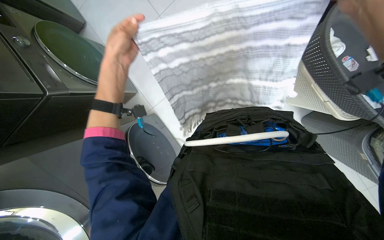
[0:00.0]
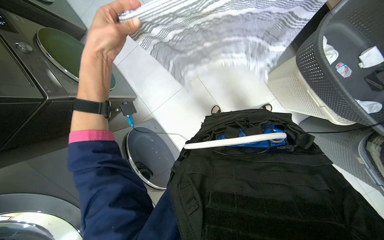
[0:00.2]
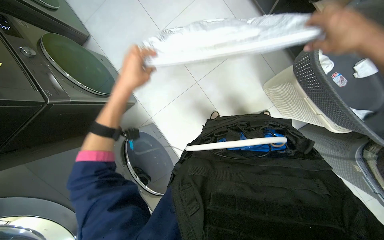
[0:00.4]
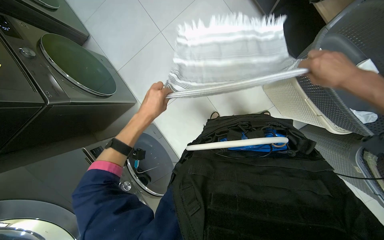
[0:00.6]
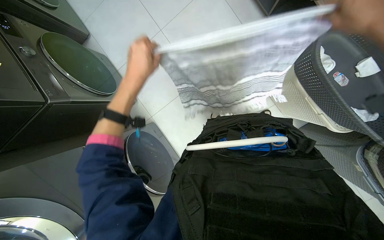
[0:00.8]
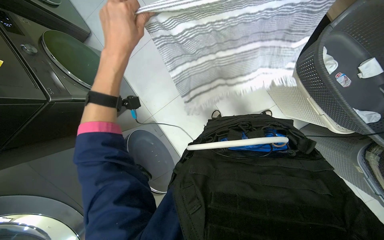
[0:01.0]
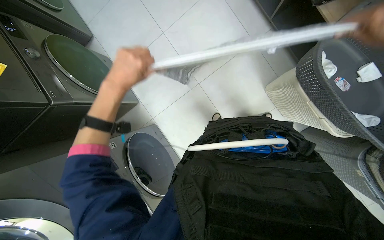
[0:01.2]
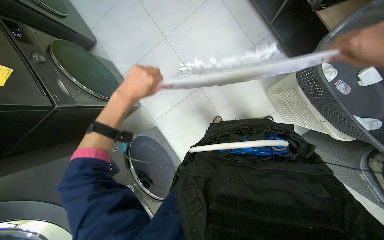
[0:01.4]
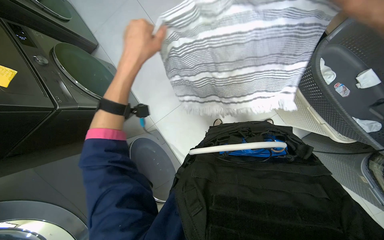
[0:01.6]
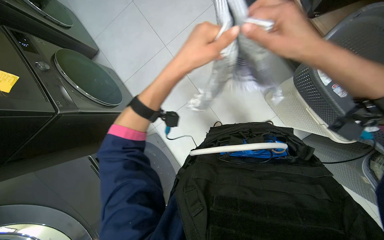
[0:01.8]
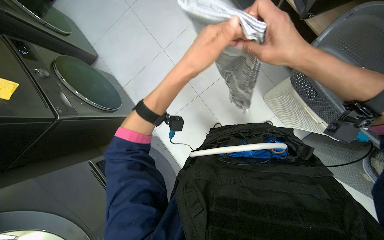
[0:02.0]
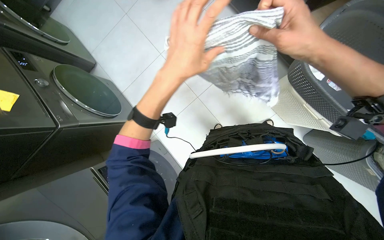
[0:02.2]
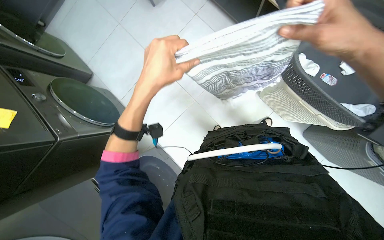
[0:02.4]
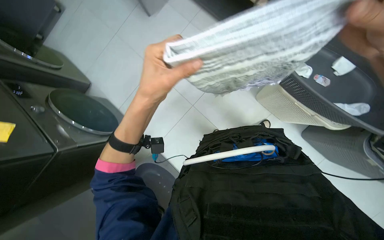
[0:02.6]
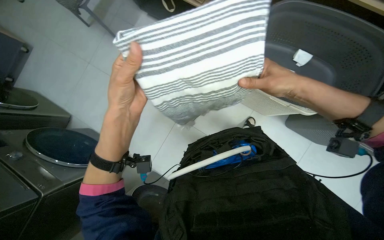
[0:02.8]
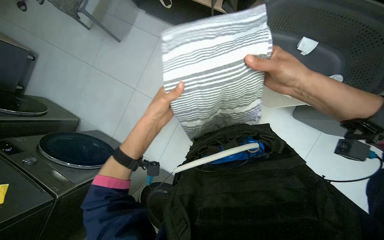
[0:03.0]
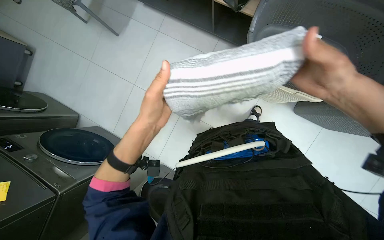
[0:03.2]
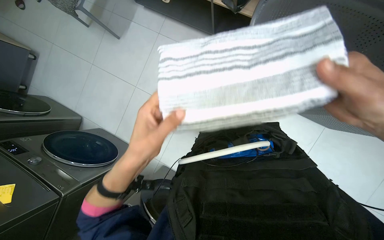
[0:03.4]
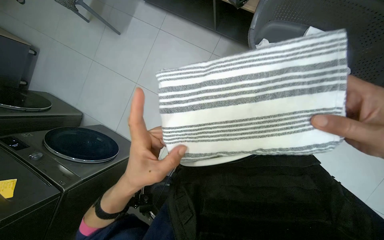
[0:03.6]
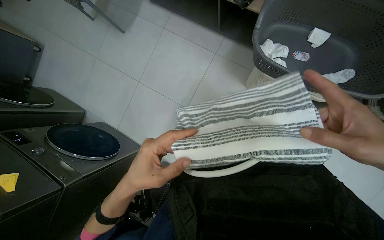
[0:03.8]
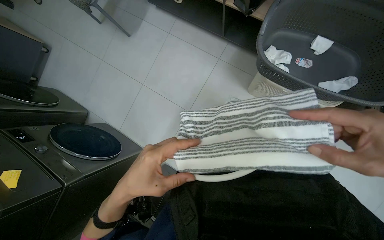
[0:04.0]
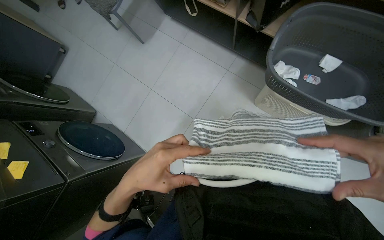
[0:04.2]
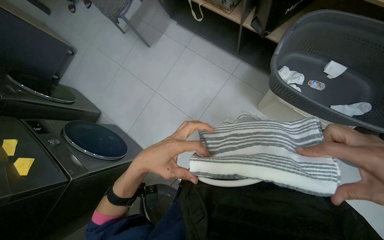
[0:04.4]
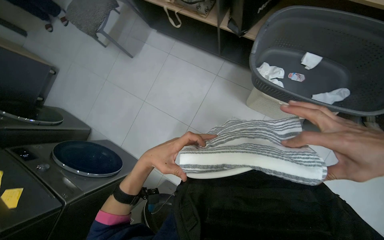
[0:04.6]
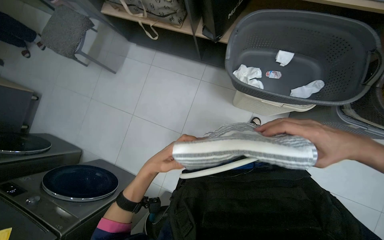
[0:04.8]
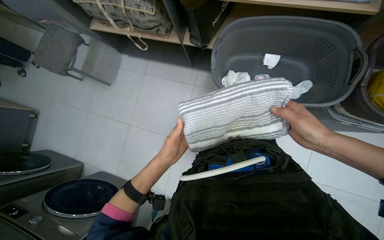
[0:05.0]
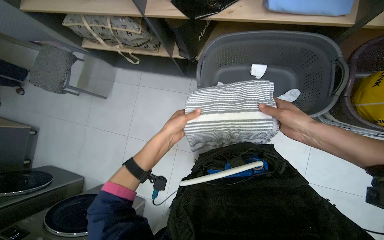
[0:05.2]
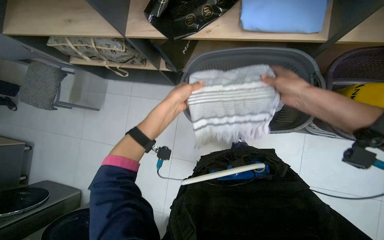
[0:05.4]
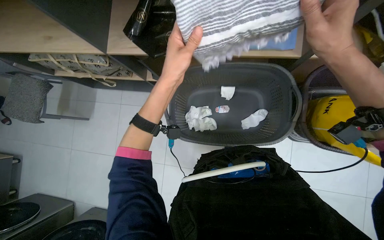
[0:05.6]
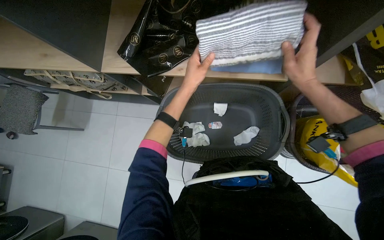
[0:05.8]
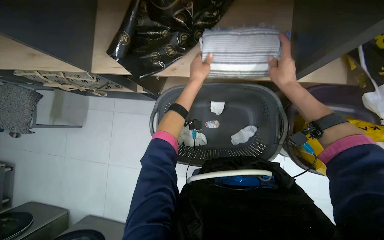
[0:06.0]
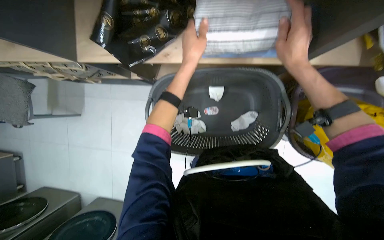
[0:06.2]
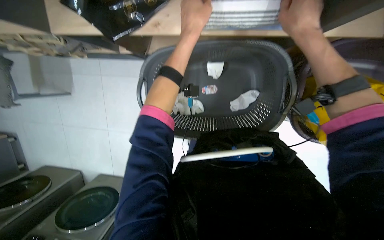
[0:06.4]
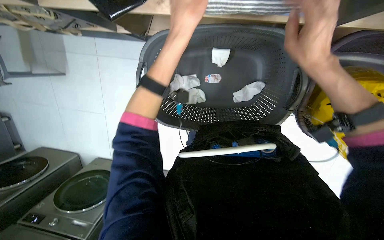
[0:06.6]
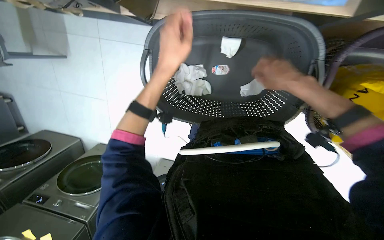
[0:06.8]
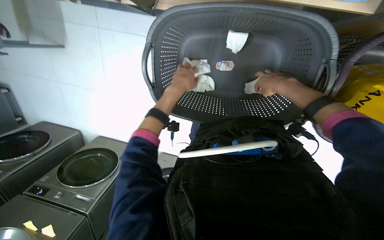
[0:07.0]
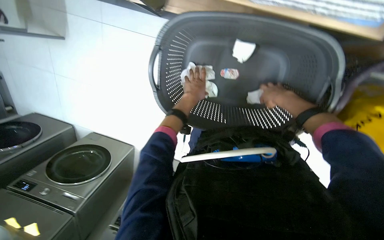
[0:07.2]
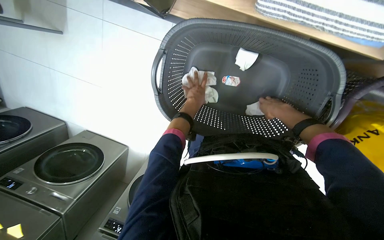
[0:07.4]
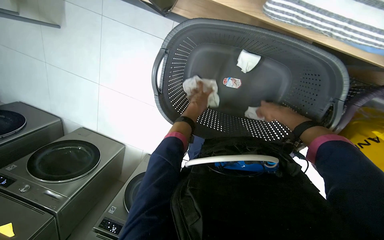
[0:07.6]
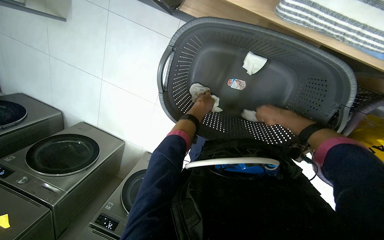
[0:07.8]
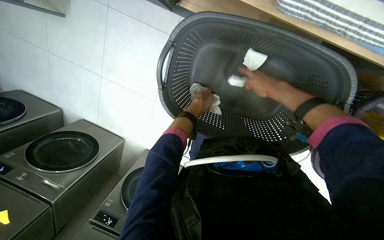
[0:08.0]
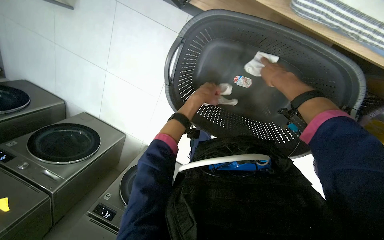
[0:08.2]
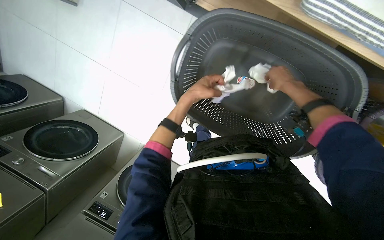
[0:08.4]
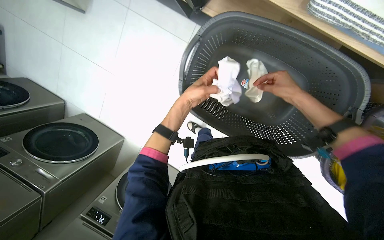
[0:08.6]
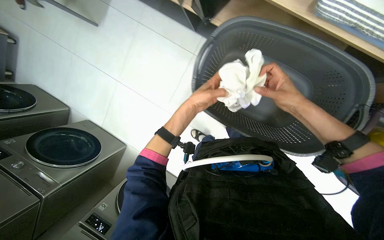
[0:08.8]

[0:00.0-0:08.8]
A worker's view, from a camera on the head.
Job: managing laundry.
The whole recording: Sorting and folding laundry. The worker sorts and folds various laundry items from the basket.
0.0 to 1.4 s: The left hand goes nearer and farther, approximately 15 cm each way, reversing 2 times.
1.4 to 3.0 s: The scene turns some 25 degrees counterclockwise in the picture. The left hand goes some 15 cm to the right.
3.0 to 4.4 s: The left hand travels down the picture by approximately 10 cm.
4.4 to 5.8 s: The head travels about 50 cm. The scene rotates counterclockwise by about 30 degrees.
5.8 to 7.4 s: The view tilts approximately 30 degrees downward.
7.4 to 8.8 s: The left hand moves nearer to the camera, approximately 10 cm. The right hand swings nearer and farther, roughly 10 cm each way, with 2 reversals.

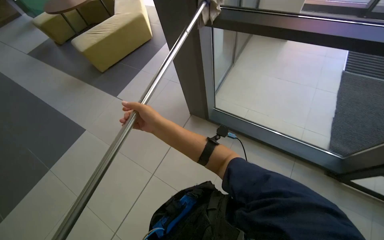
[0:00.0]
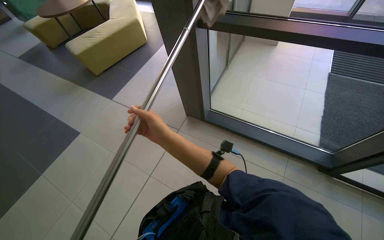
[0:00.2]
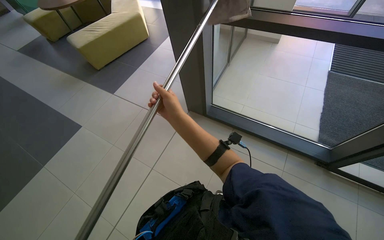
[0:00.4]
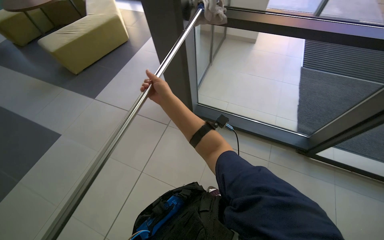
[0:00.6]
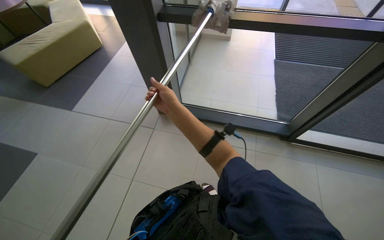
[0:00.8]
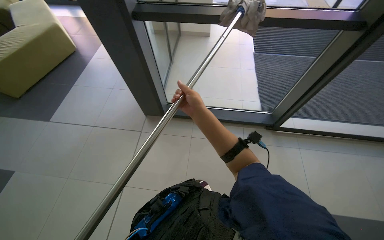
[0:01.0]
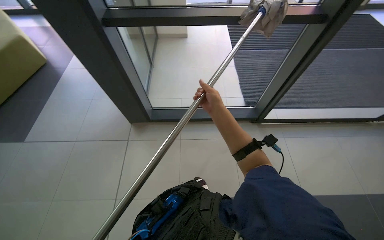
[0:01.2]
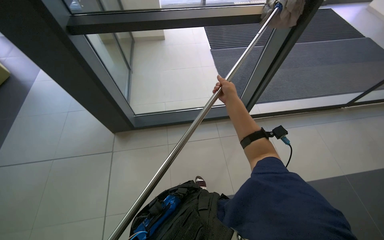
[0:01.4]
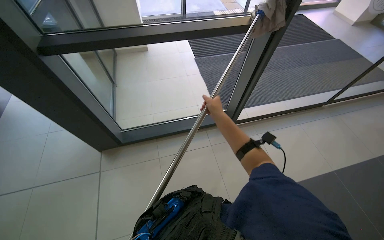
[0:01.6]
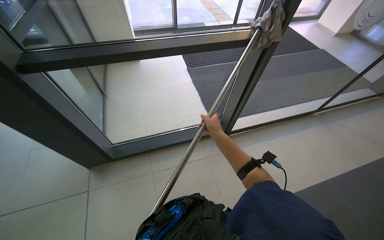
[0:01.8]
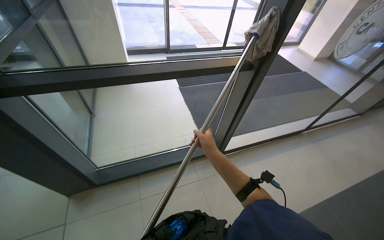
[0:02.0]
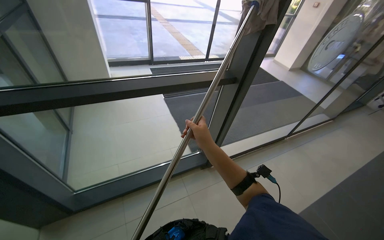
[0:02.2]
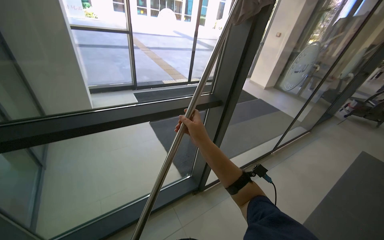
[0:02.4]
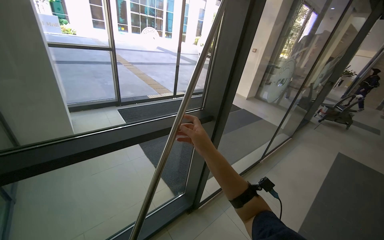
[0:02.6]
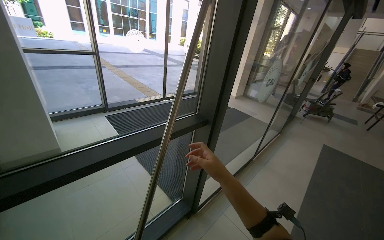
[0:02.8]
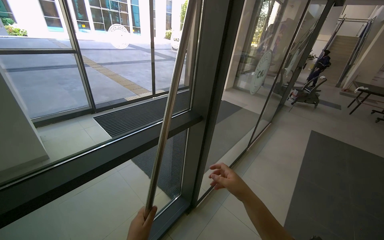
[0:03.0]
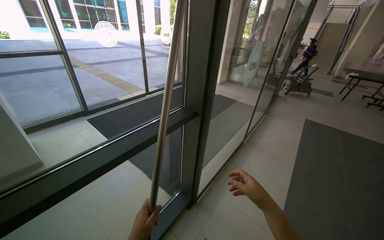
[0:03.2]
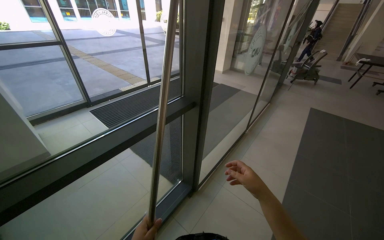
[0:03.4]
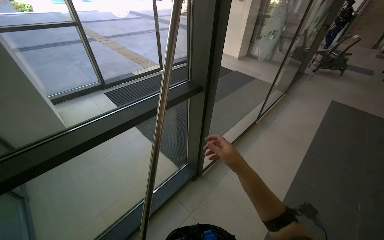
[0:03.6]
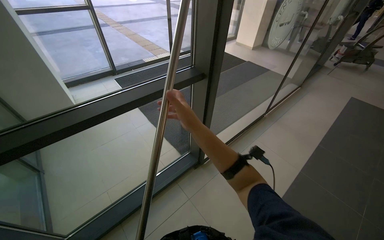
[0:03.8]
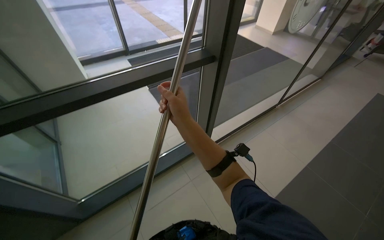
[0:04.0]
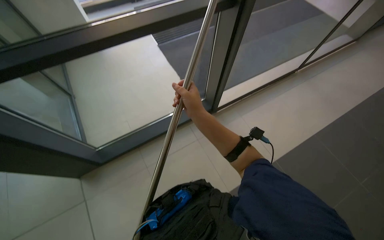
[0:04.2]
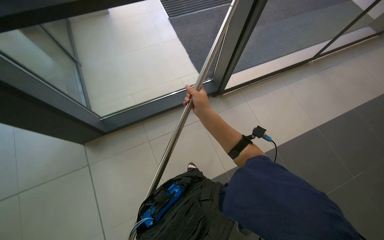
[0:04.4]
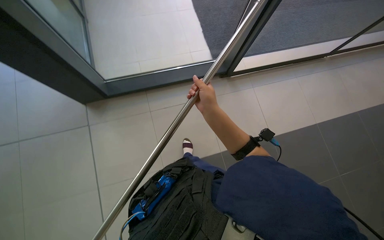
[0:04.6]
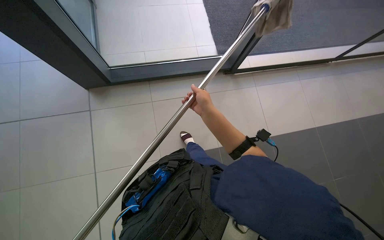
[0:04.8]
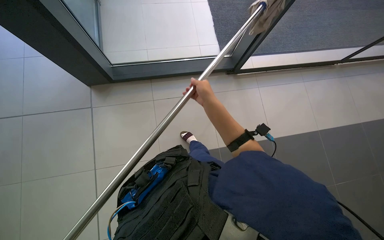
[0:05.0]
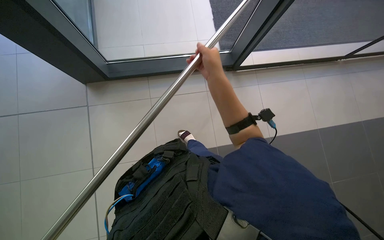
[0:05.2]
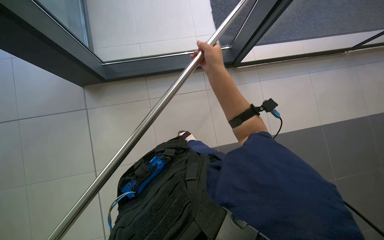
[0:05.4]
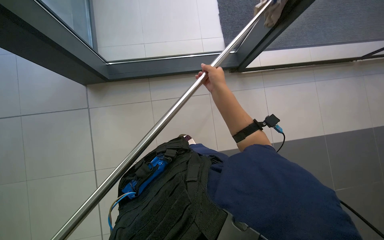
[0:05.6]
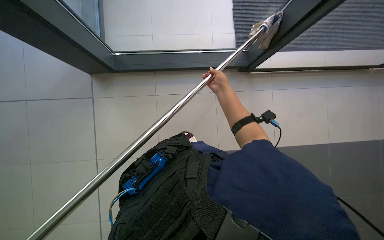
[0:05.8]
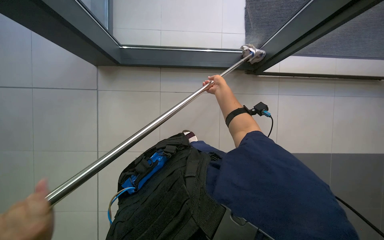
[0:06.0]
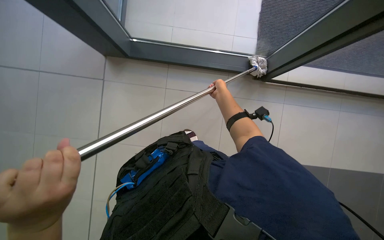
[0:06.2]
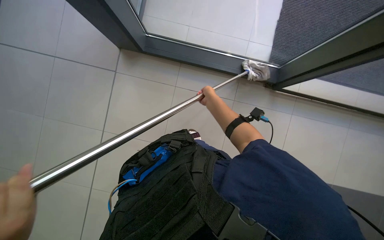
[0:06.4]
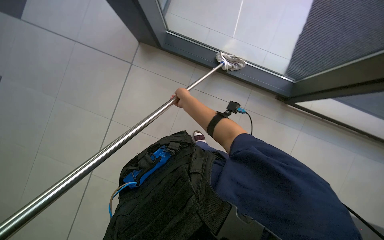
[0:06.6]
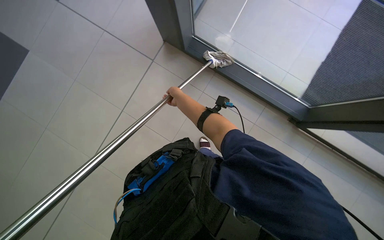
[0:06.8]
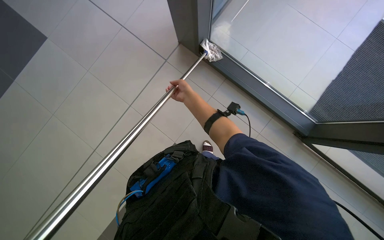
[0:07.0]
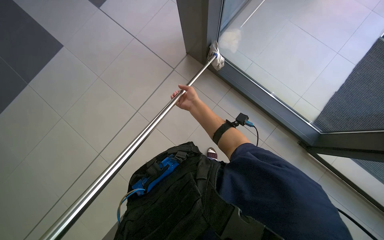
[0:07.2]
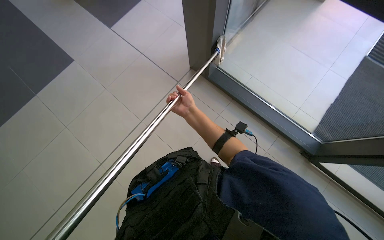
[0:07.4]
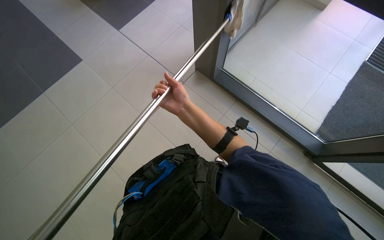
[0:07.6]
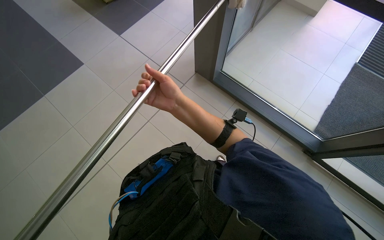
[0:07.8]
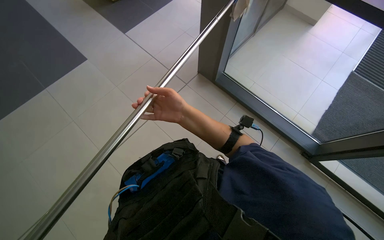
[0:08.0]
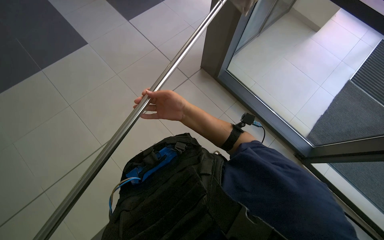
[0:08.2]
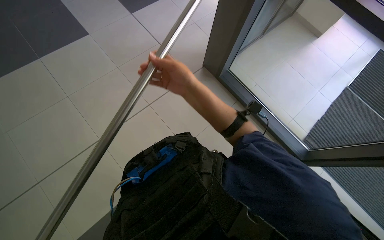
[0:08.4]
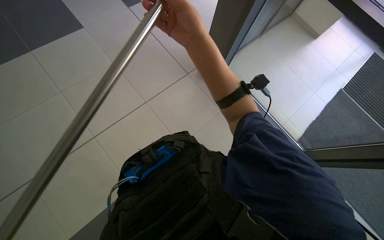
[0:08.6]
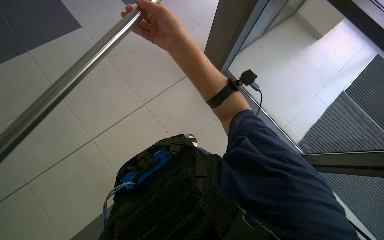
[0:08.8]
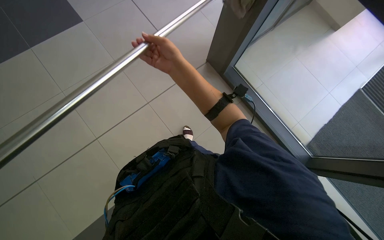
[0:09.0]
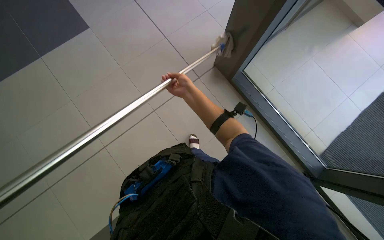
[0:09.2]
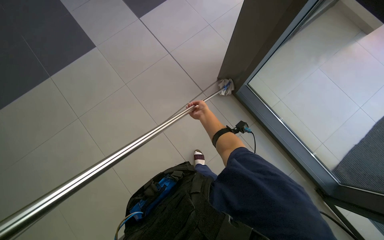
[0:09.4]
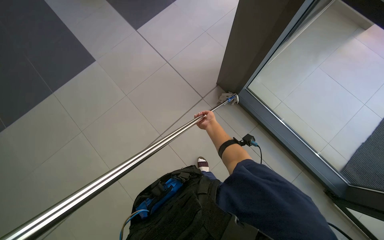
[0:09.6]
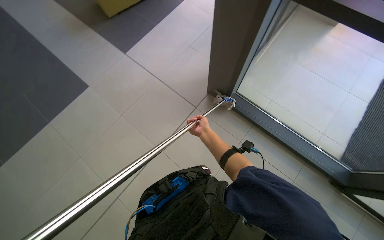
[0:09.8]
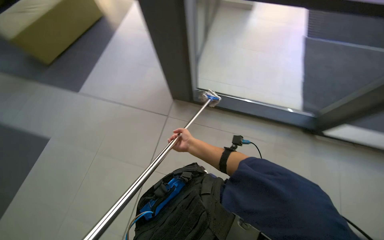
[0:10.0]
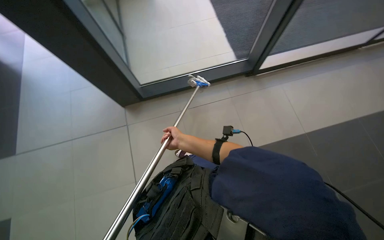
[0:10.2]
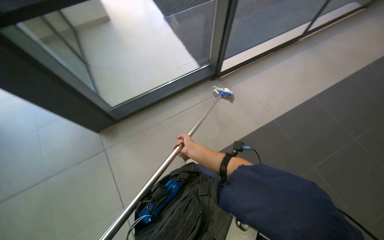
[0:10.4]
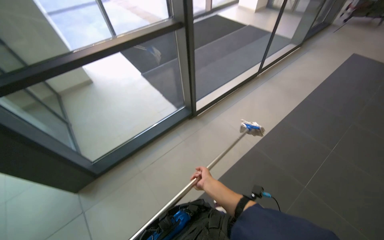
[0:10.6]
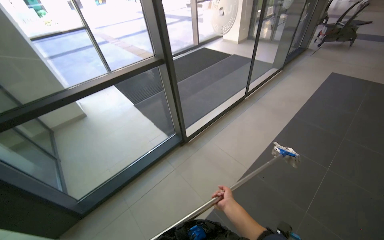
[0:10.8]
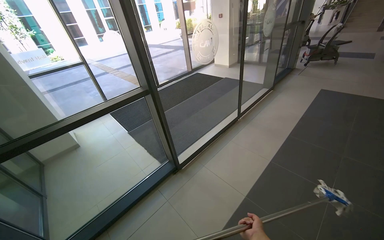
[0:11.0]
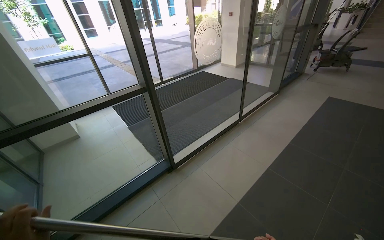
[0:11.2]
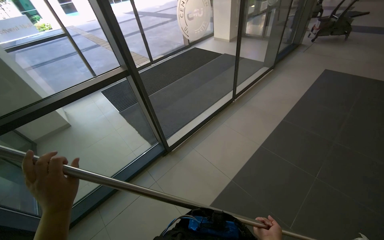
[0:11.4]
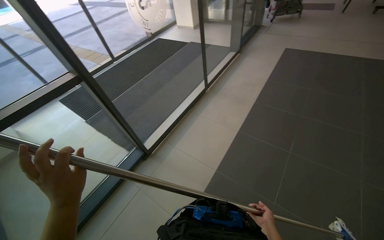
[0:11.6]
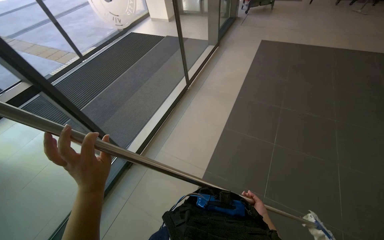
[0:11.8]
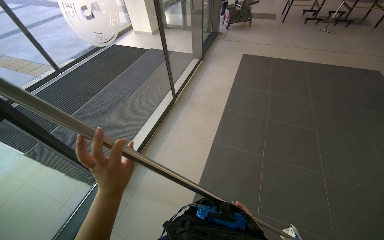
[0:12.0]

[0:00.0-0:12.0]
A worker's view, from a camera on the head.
Job: cleaning windows.
The whole recording: Wiping glass doors with pole. The worker wipes the glass doors using a pole with a cloth.
0.0 to 1.6 s: The head turns to the right by roughly 50 degrees.
1.6 to 3.0 s: The wearer looks about 35 degrees further to the right. The wearer looks some 25 degrees further upward.
3.0 to 4.4 s: The head turns to the left by roughly 25 degrees. The wearer looks some 40 degrees further downward.
4.4 to 6.0 s: The view tips downward by some 15 degrees. The scene rotates clockwise by approximately 25 degrees. The right hand heads farther from the camera, covering approximately 25 cm.
6.0 to 7.6 s: Everything in view rotates approximately 40 degrees clockwise.
7.6 to 9.0 s: The right hand is displaced up the picture by approximately 10 cm, and travels nearer to the camera and back again, roughly 15 cm each way.
9.0 to 10.4 s: The view tilts about 25 degrees upward. The right hand shifts roughly 15 cm down the picture.
10.4 to 12.0 s: The camera is carried about 70 cm. The wearer looks roughly 30 degrees further to the right.
